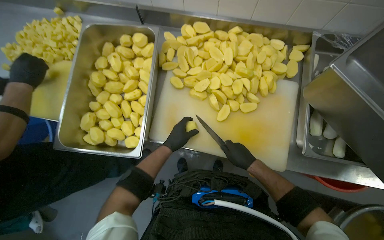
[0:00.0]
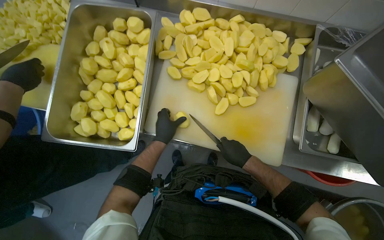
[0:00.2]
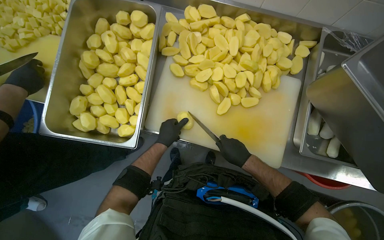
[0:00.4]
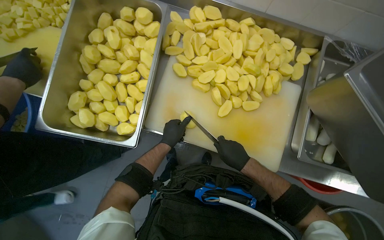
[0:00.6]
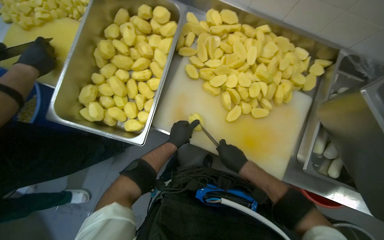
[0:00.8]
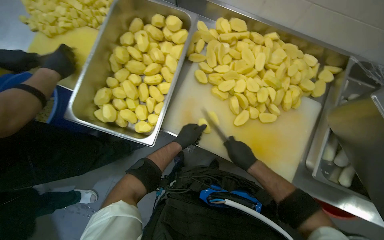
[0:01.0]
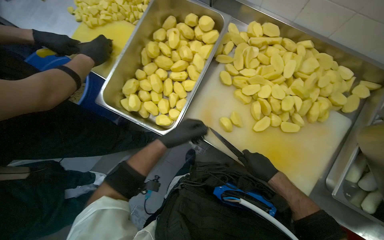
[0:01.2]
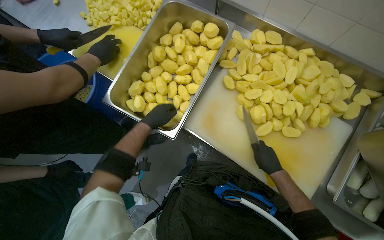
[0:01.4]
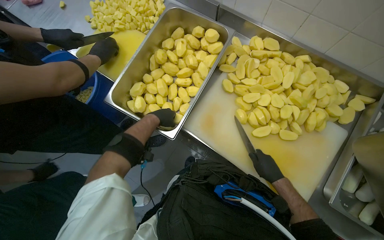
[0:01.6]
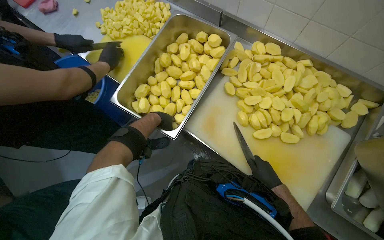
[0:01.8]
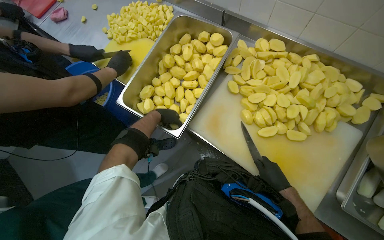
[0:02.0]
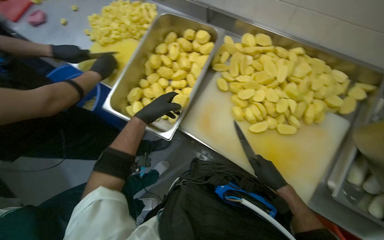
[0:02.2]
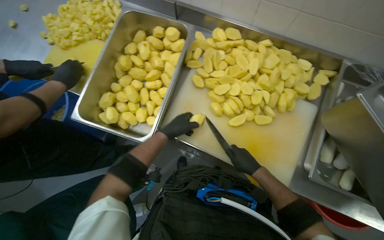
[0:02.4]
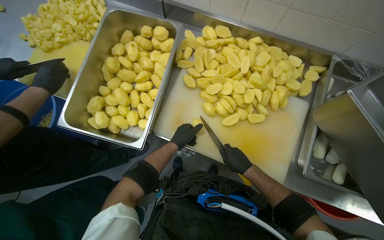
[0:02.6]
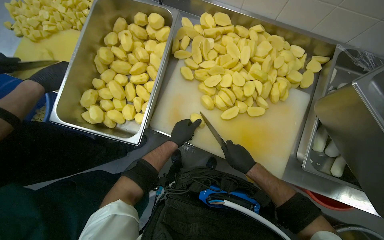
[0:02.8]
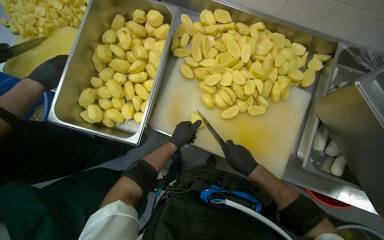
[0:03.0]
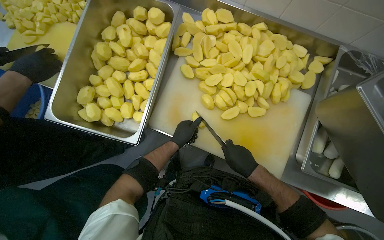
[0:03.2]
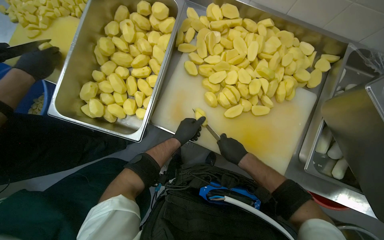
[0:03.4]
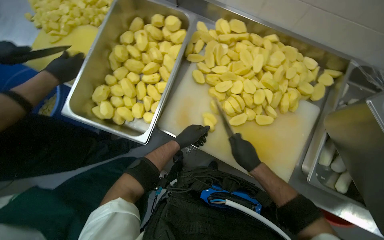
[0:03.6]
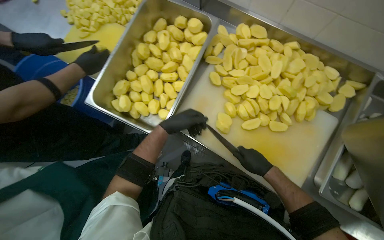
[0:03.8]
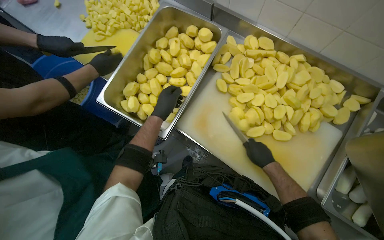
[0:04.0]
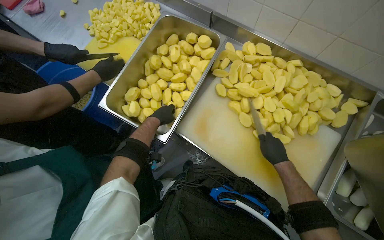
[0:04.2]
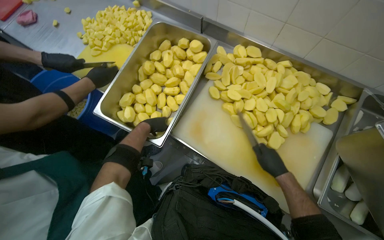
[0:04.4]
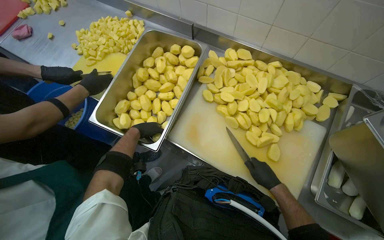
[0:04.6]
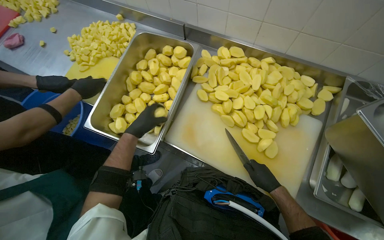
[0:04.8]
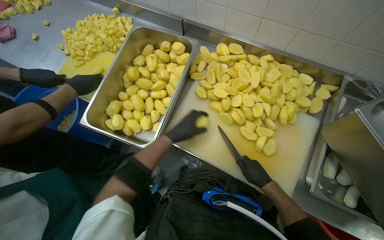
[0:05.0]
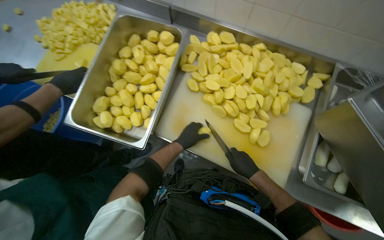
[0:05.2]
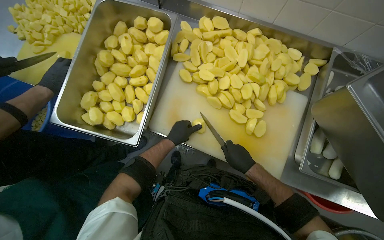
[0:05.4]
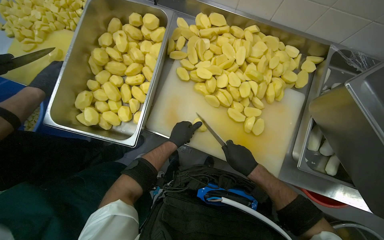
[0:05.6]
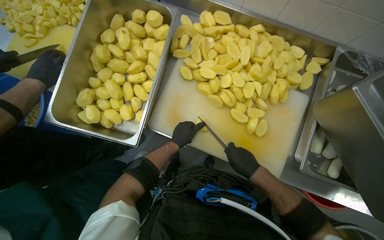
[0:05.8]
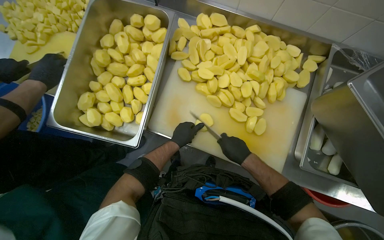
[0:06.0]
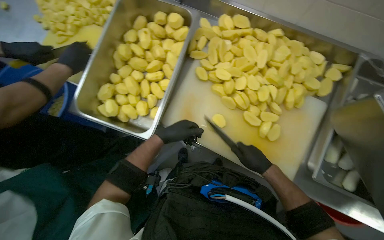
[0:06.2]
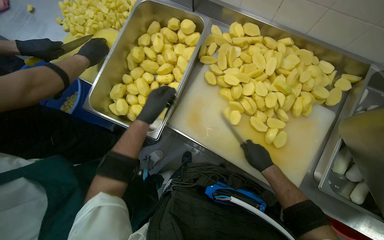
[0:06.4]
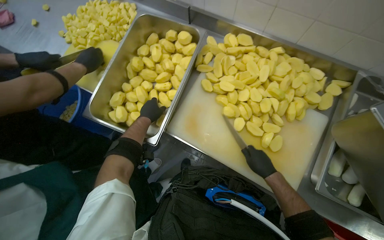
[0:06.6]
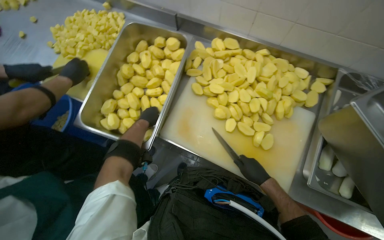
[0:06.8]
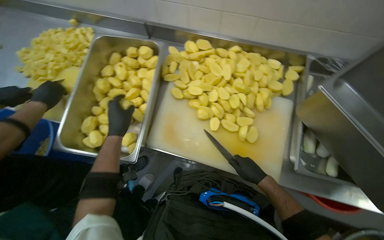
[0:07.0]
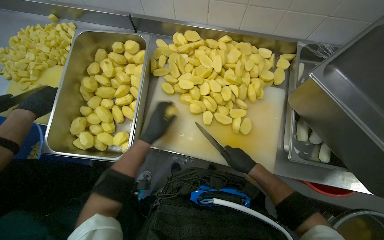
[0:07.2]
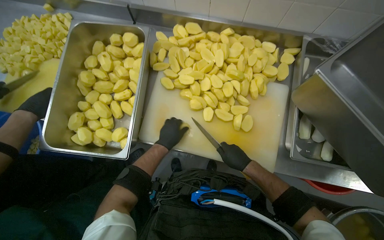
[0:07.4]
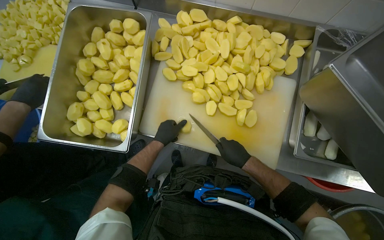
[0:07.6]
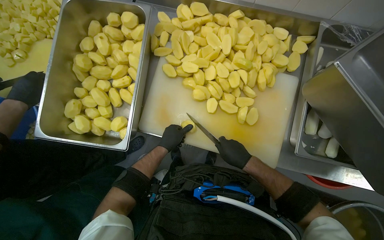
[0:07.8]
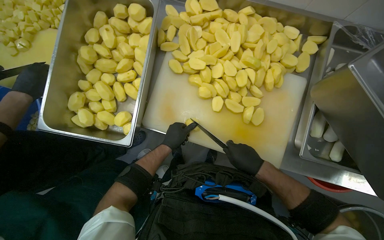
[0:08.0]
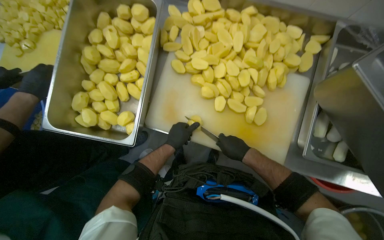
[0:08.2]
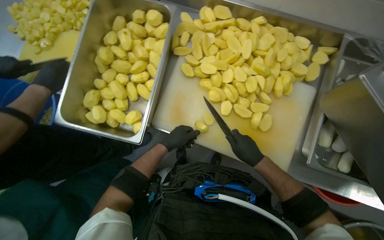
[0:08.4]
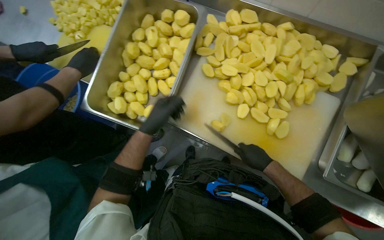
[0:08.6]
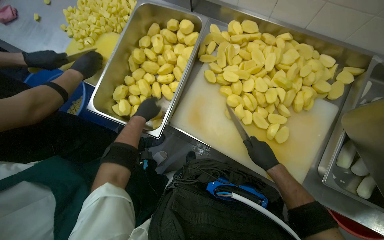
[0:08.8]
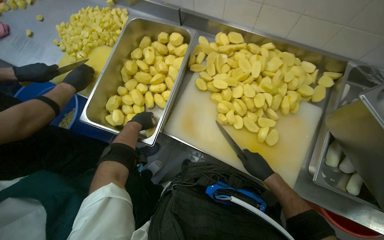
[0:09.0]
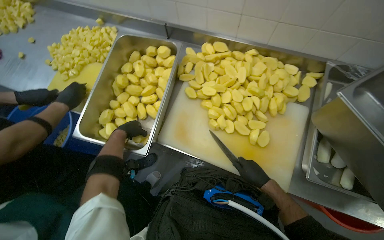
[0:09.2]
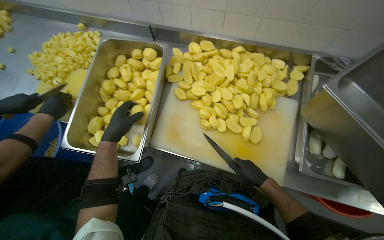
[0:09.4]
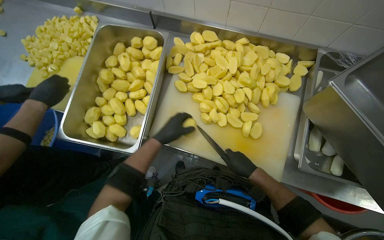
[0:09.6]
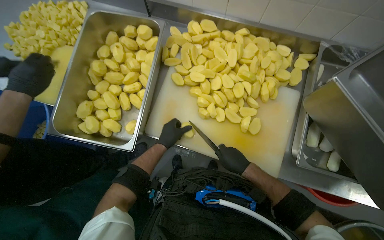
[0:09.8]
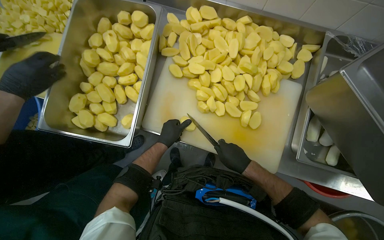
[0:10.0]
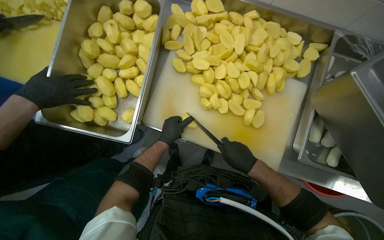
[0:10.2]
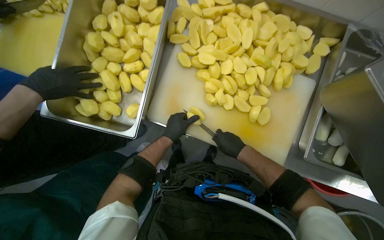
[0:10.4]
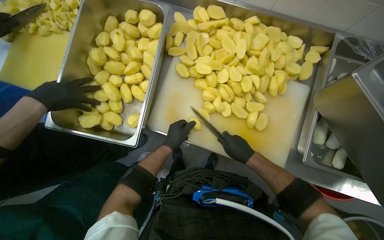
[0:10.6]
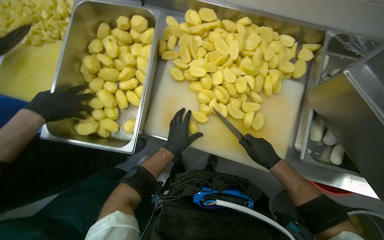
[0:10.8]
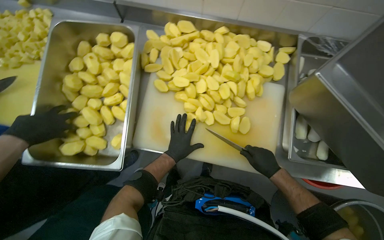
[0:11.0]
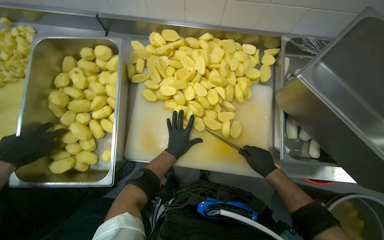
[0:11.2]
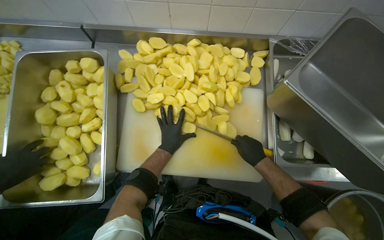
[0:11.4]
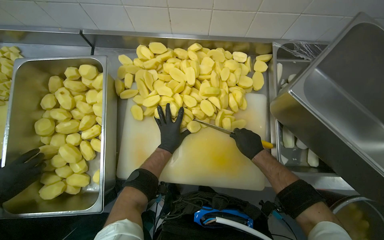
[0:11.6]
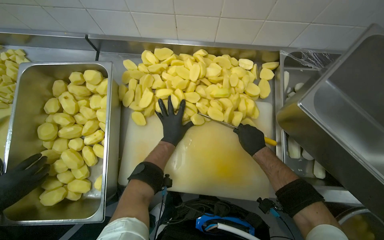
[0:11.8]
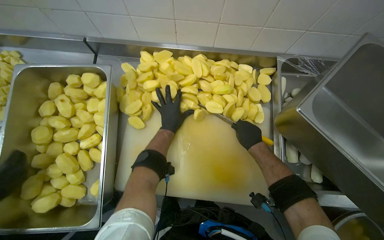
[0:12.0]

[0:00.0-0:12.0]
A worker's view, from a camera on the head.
Job: preparing food.
The whole recording: Dicing potatoes on cutting board. The worker dices peeled potatoes into smaller pieces on a cutting board.
0:01.6 to 0:03.0: The left hand moves to the right and farther from the camera, approximately 20 cm.
0:03.0 to 0:04.4: The left hand shifts about 20 cm to the left and up the picture.
0:04.4 to 0:06.0: The left hand is displaced to the right by approximately 20 cm.
0:06.0 to 0:07.6: The left hand reaches approximately 15 cm to the left, then returns.
0:07.6 to 0:09.0: The left hand shifts about 15 cm to the left.
0:09.0 to 0:10.4: The left hand heads to the right, covering roughly 20 cm.
0:10.4 to 0:12.0: The left hand travels farther from the camera by about 10 cm, while the right hand moves to the right, some 15 cm.

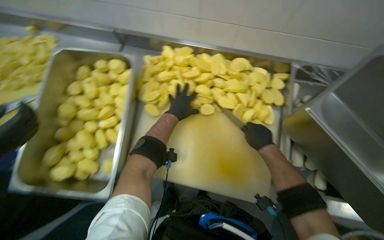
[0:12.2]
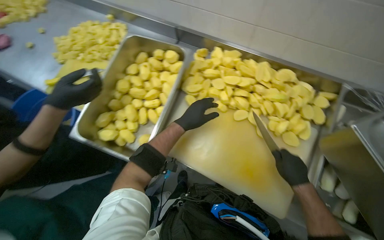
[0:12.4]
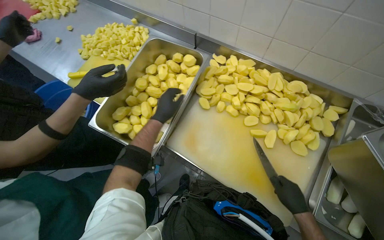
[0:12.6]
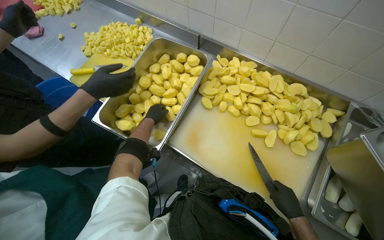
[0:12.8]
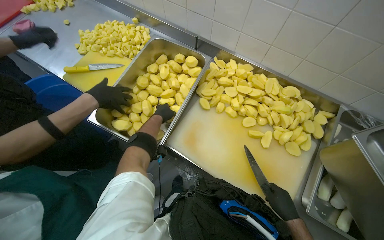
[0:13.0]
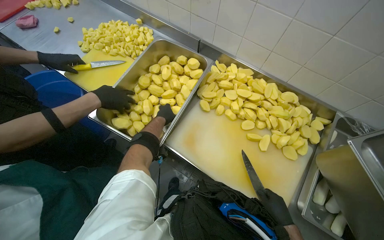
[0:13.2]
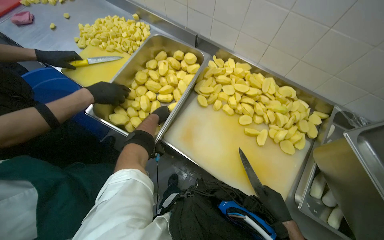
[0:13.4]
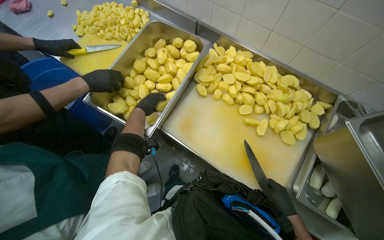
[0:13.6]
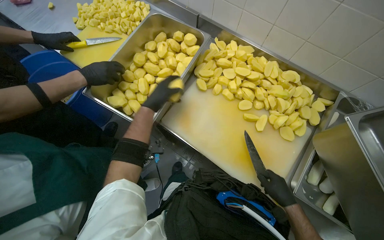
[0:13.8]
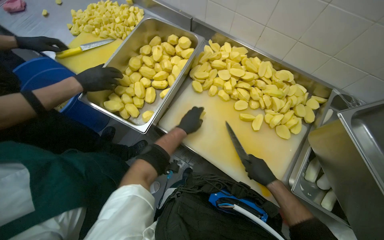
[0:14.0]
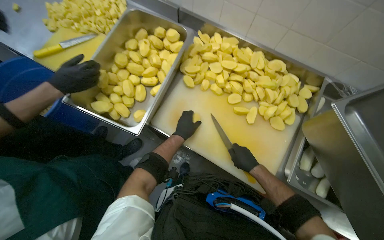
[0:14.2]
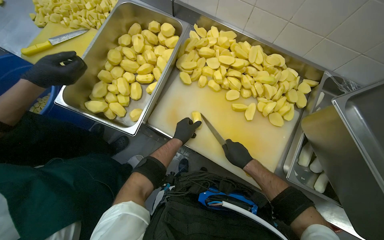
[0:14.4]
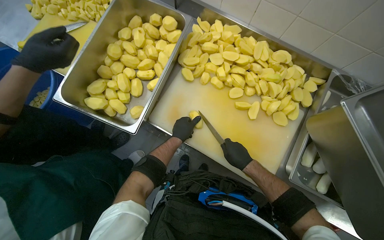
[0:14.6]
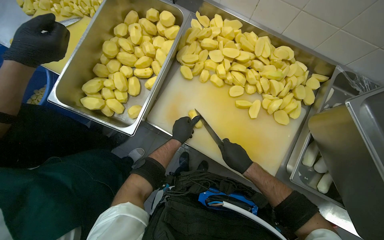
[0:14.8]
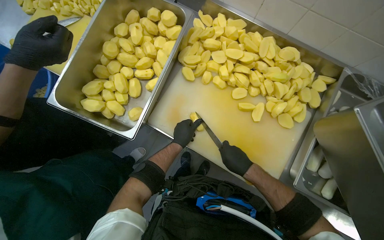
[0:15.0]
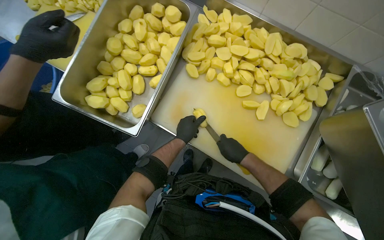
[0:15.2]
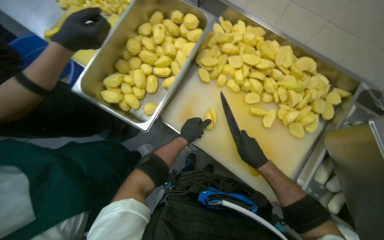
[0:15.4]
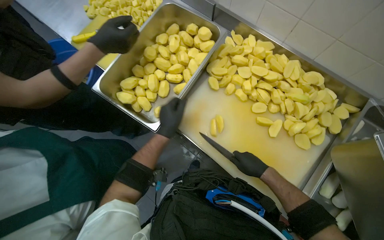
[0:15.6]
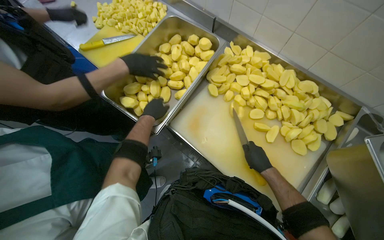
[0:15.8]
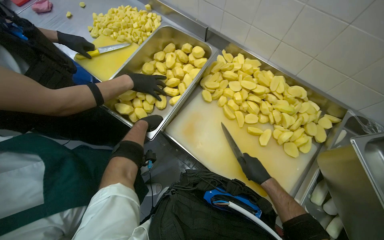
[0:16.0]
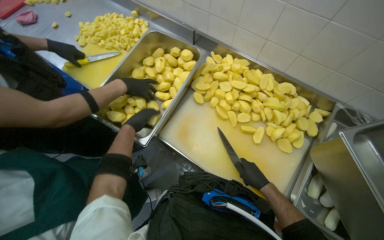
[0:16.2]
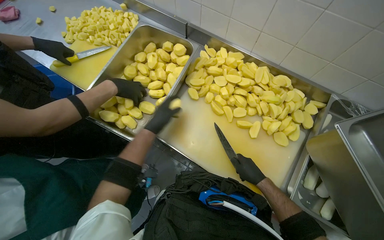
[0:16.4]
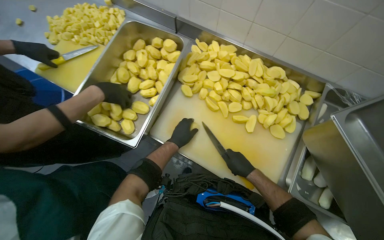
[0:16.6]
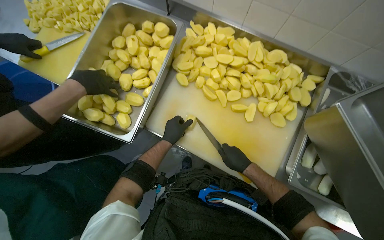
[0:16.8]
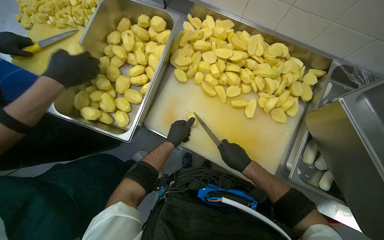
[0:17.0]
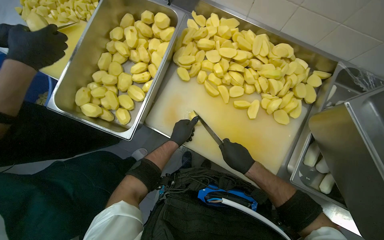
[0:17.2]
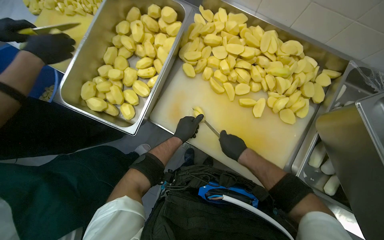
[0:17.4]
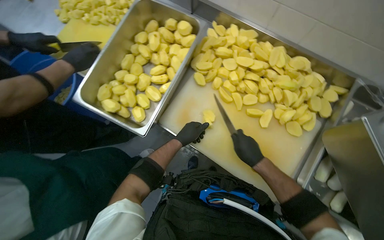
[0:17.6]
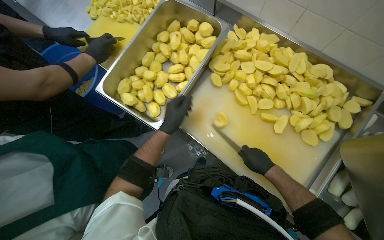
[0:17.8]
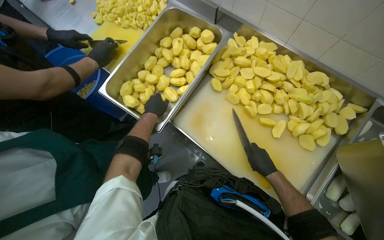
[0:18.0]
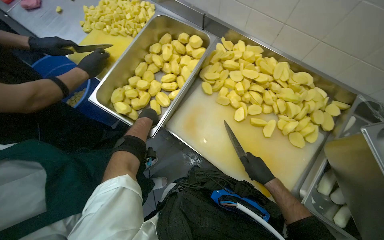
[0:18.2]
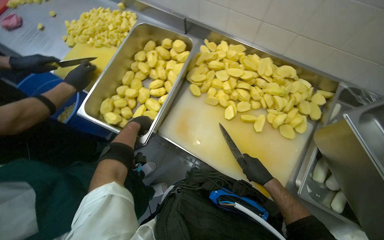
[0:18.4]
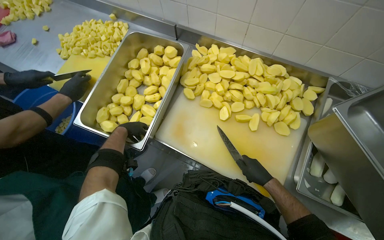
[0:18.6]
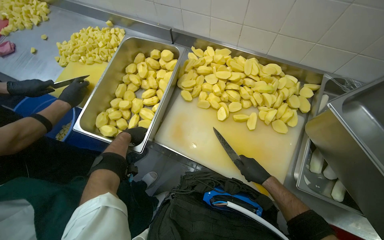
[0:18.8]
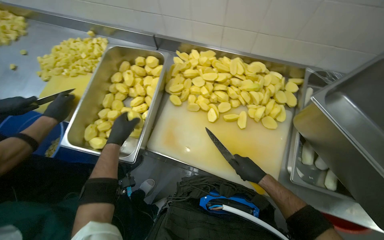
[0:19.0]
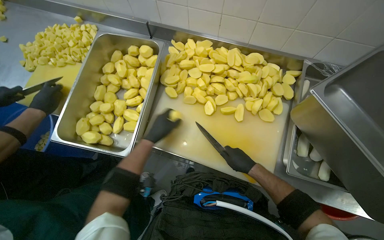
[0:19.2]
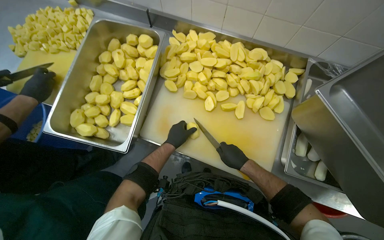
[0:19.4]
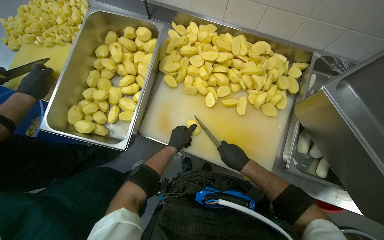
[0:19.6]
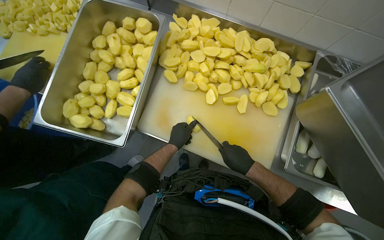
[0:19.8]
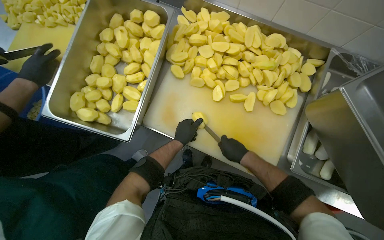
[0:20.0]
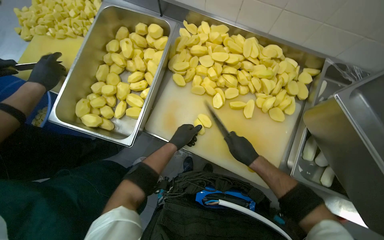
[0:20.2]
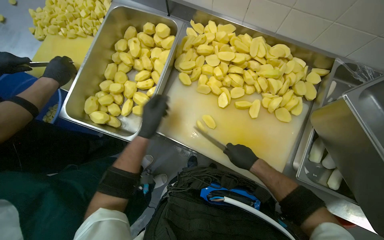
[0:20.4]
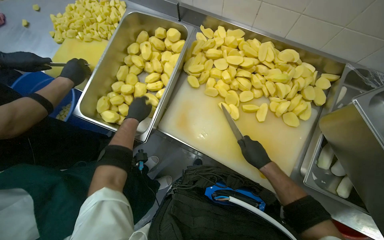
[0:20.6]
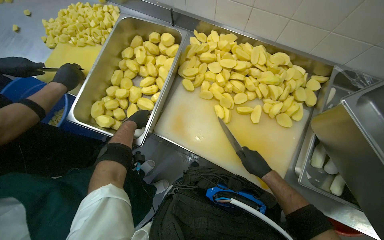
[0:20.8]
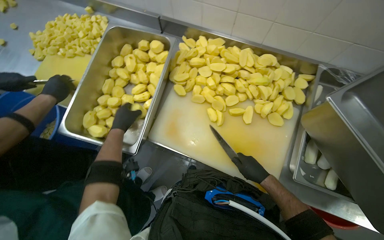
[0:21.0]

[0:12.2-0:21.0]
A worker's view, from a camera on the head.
Job: preparing food.
The whole recording: Dicing potatoes on cutting board. The worker dices peeled potatoes into smaller pieces on a cutting board.
0:12.2 to 0:13.6: The right hand shifts roughly 20 cm down the picture. Meanwhile the left hand moves to the left, some 35 cm, and goes farther from the camera and returns, approximately 5 cm each way.
0:13.6 to 0:15.2: The right hand shifts some 20 cm to the left, up the picture and farther from the camera, while the left hand travels to the right and down the picture by approximately 20 cm.
0:15.2 to 0:16.6: The left hand moves some 20 cm to the left and comes back.
0:16.6 to 0:18.0: The left hand moves to the left, about 20 cm.
0:18.0 to 0:19.6: The left hand shifts about 20 cm to the right.
0:19.6 to 0:21.0: The left hand heads to the left and up the picture, covering roughly 25 cm.
